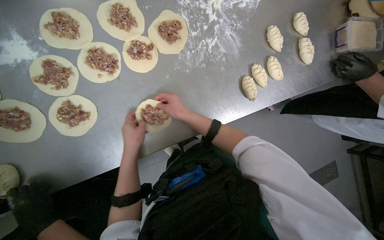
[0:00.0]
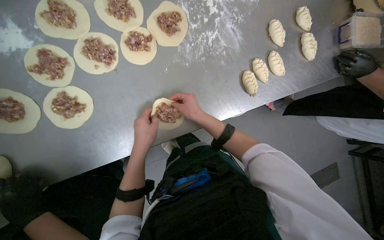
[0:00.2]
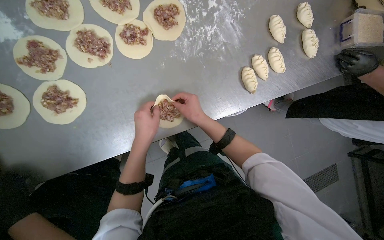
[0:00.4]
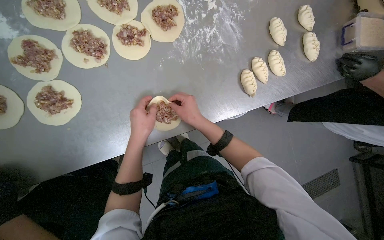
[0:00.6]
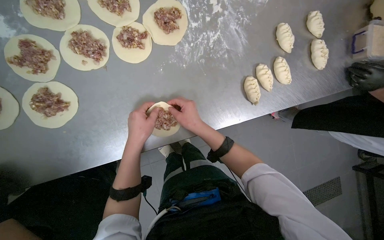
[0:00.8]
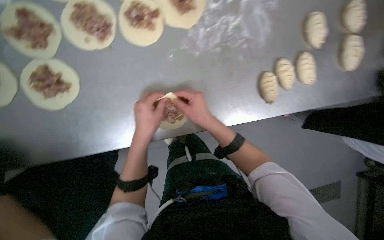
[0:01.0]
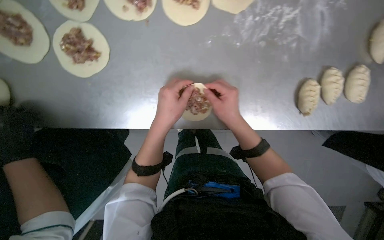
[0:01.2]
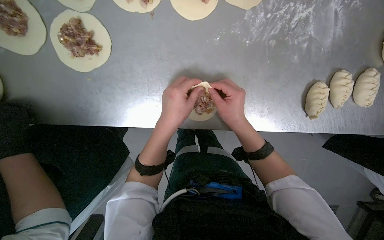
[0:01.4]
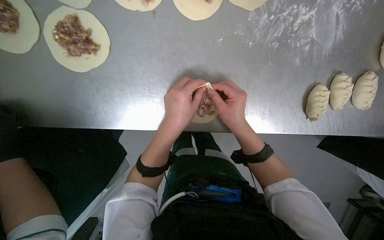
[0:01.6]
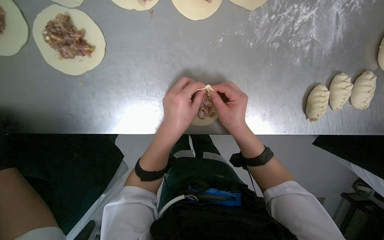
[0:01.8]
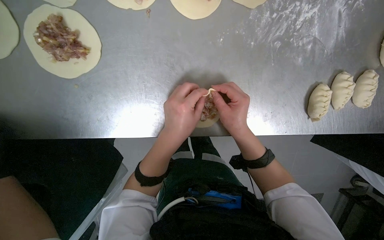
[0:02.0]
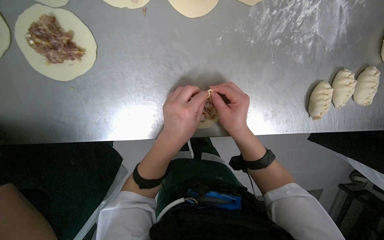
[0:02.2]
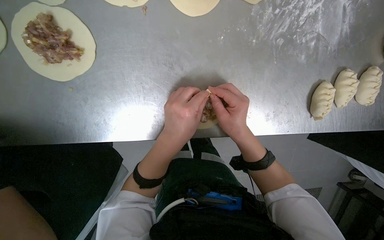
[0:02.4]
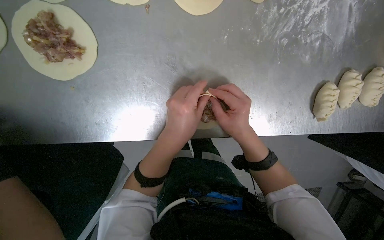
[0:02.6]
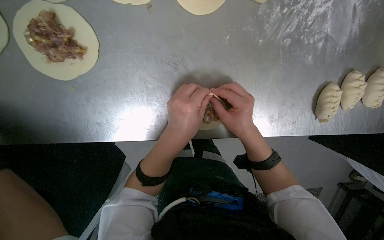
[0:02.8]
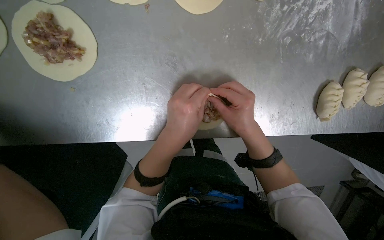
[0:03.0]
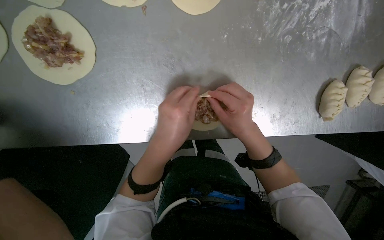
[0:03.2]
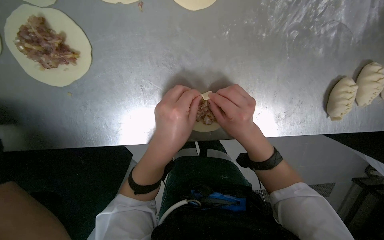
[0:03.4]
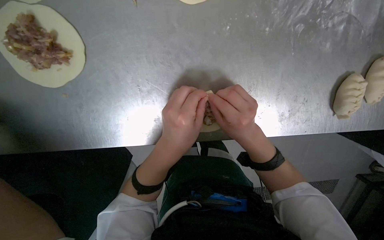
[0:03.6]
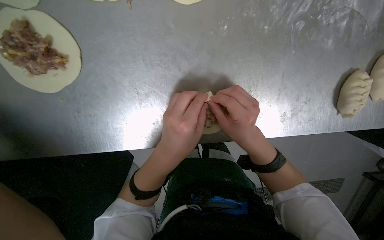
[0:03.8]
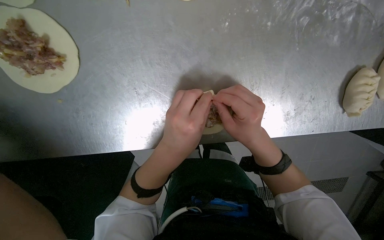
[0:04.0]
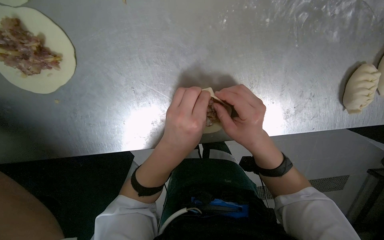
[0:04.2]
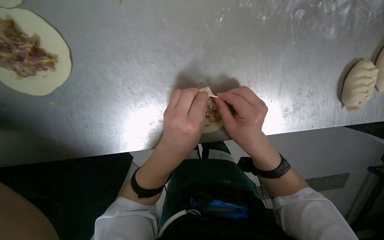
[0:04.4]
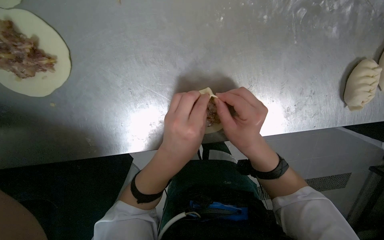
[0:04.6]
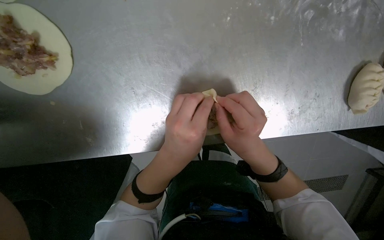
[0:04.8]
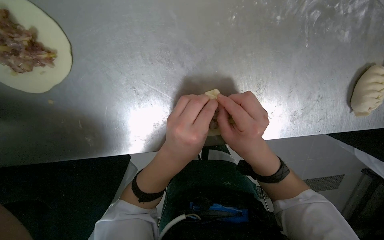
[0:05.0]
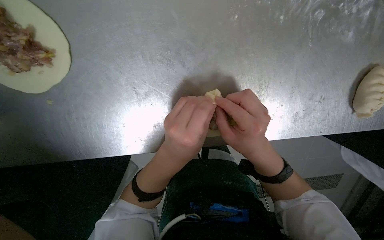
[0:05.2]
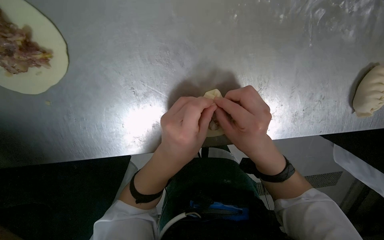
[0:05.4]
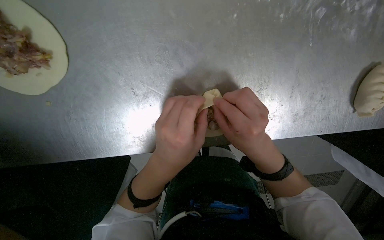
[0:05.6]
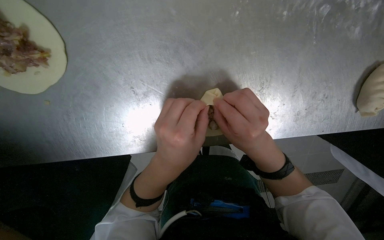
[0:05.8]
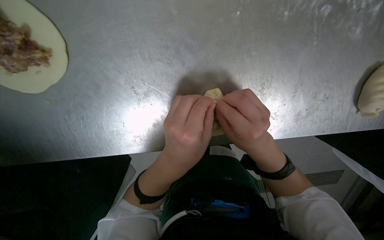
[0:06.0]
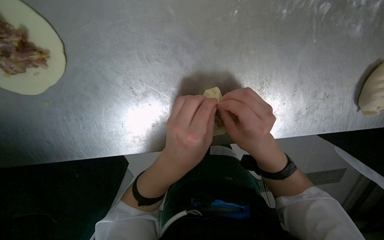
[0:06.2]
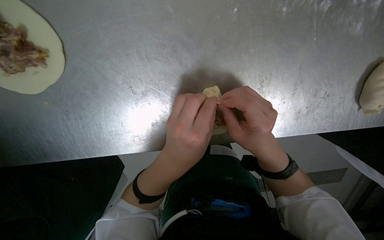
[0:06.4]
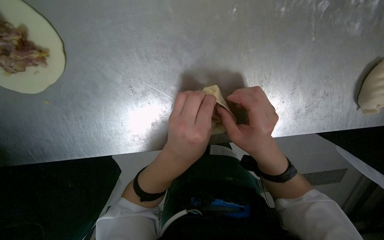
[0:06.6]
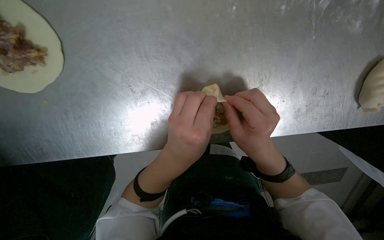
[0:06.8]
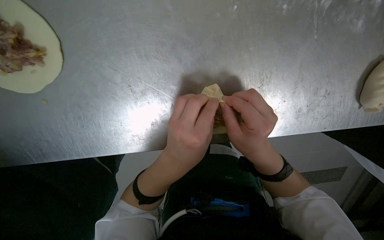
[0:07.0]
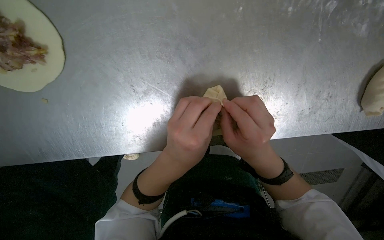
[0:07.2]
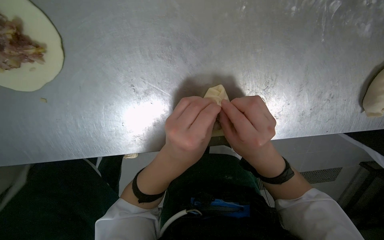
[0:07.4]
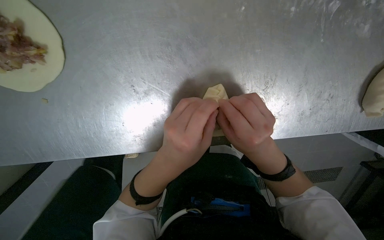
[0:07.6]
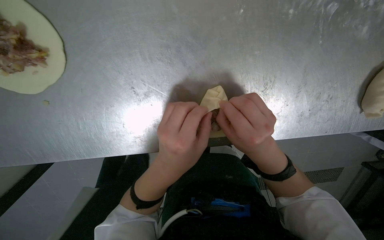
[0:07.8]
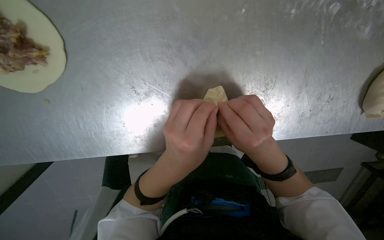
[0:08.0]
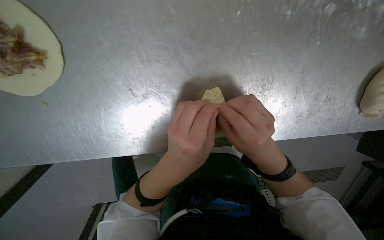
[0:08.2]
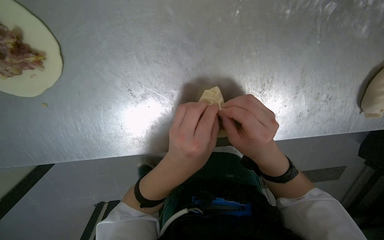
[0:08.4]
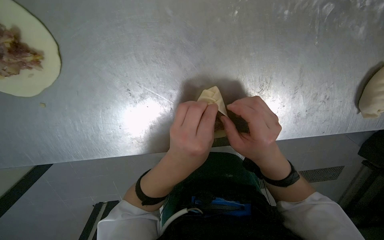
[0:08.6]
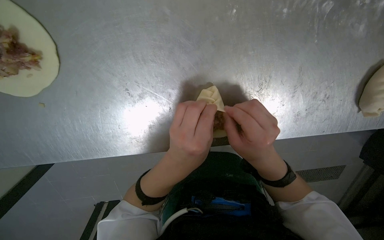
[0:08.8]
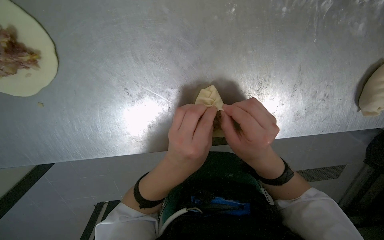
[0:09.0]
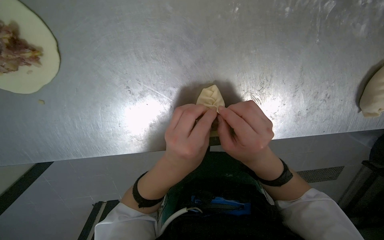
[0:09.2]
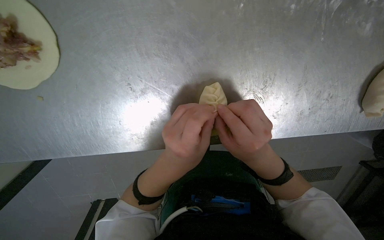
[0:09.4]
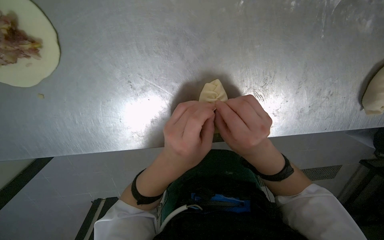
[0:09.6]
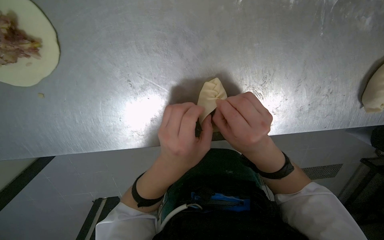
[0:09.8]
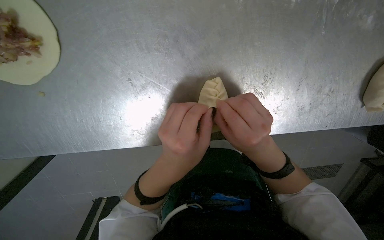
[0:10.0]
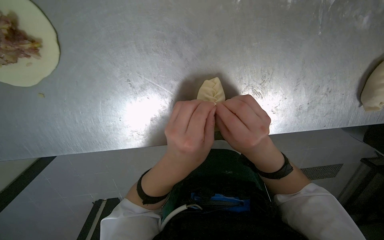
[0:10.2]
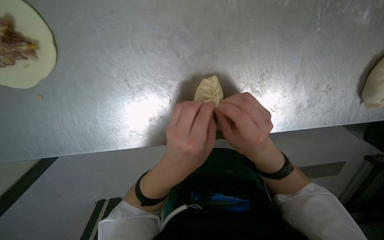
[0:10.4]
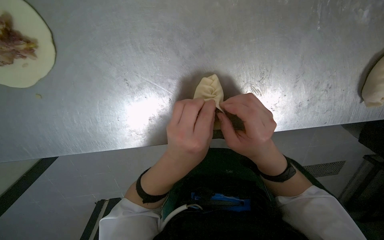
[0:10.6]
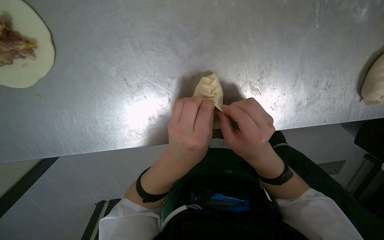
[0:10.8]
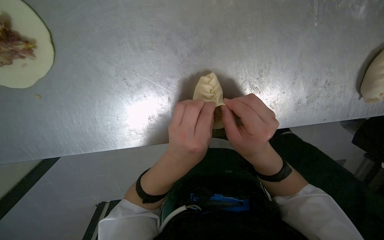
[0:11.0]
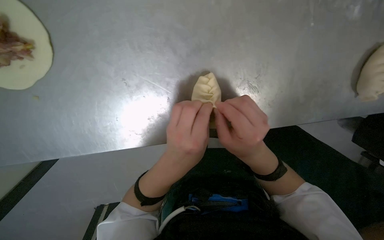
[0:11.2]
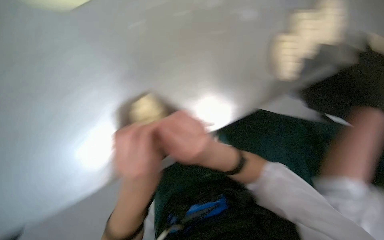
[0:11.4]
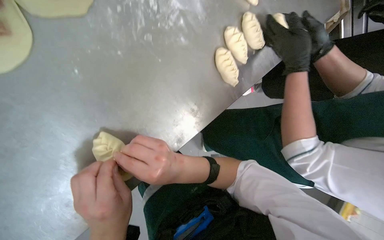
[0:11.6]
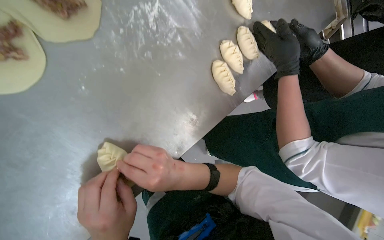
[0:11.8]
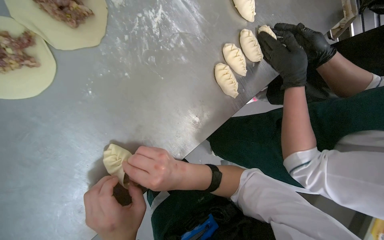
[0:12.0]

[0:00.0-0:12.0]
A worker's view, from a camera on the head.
Job: preparing food.
The whole recording: Sealing meat-filled dumplings. The worker continues sealing meat-filled dough circles, pinching the edges to form a braided pattern.
0:00.0 to 0:01.6: The left hand travels to the right by some 10 cm.
0:01.6 to 0:10.4: The hands make small movements and keep their place.
0:10.4 to 0:12.0: The right hand travels to the left by roughly 10 cm.

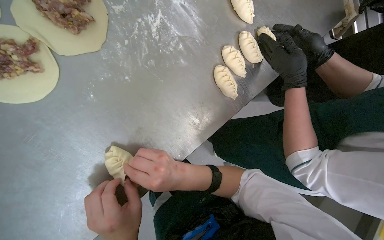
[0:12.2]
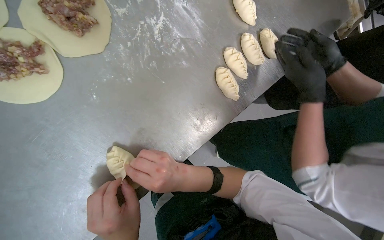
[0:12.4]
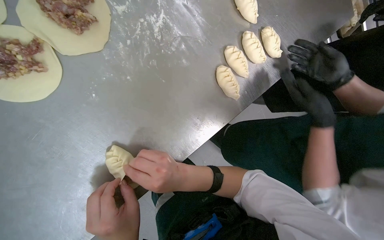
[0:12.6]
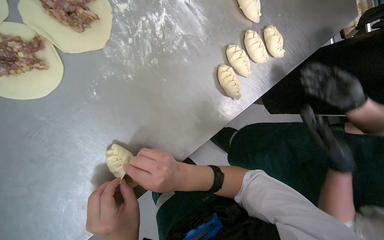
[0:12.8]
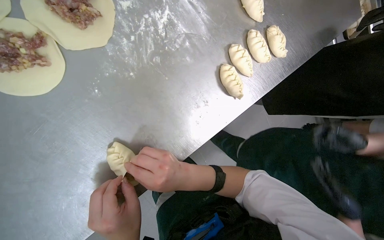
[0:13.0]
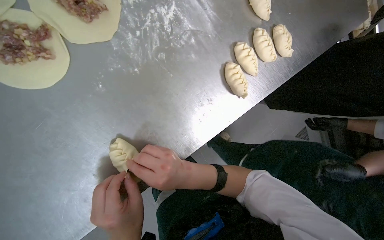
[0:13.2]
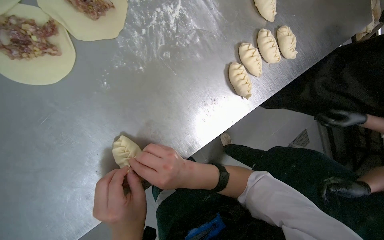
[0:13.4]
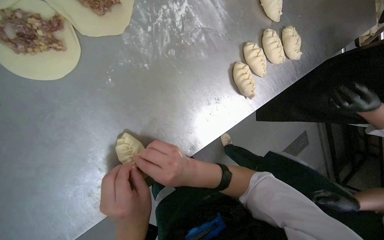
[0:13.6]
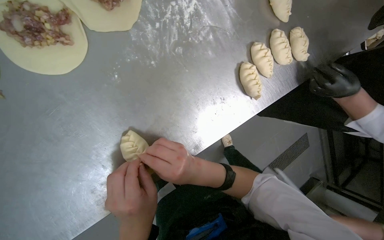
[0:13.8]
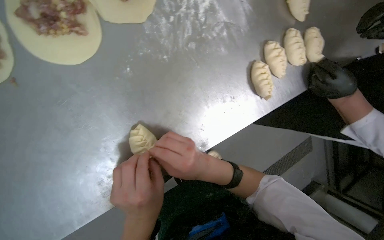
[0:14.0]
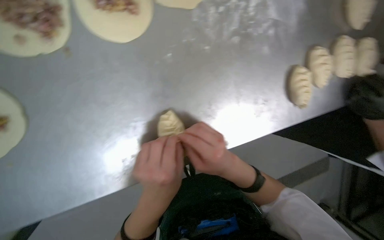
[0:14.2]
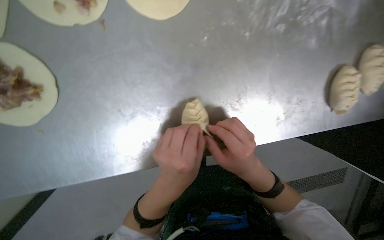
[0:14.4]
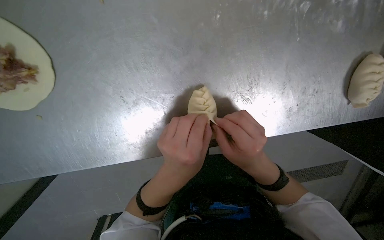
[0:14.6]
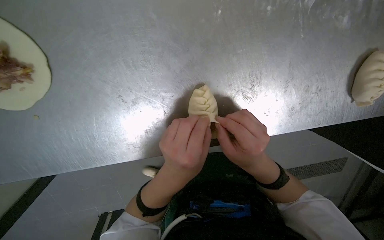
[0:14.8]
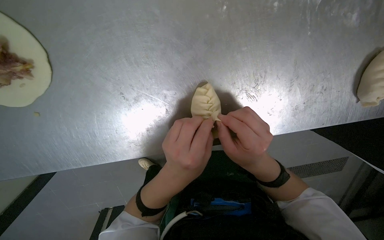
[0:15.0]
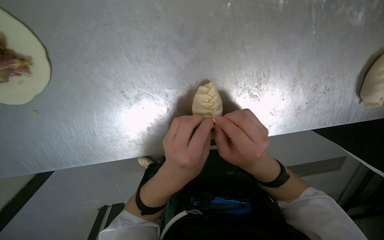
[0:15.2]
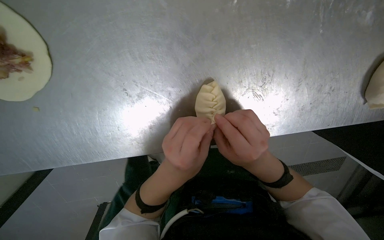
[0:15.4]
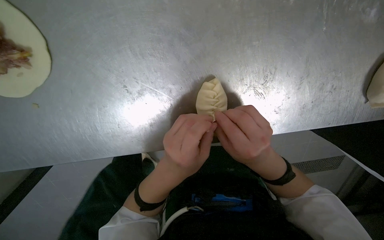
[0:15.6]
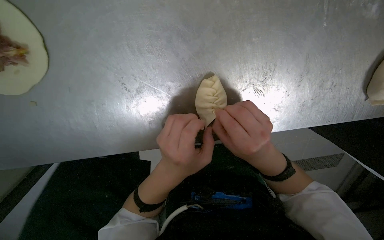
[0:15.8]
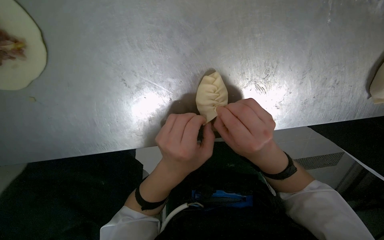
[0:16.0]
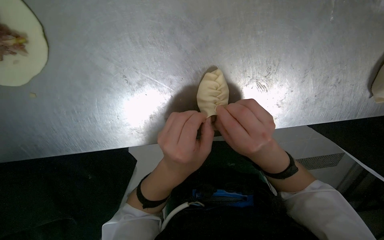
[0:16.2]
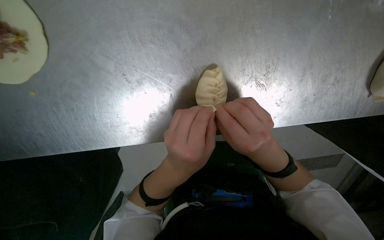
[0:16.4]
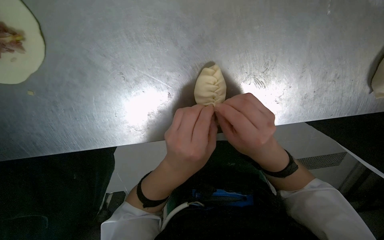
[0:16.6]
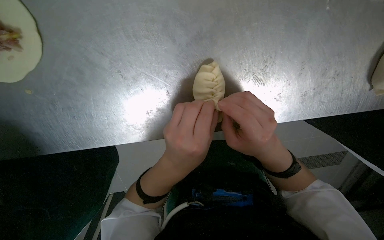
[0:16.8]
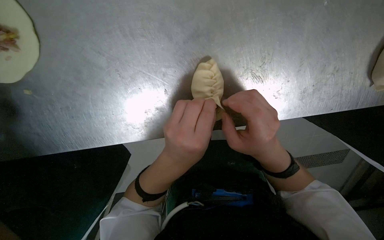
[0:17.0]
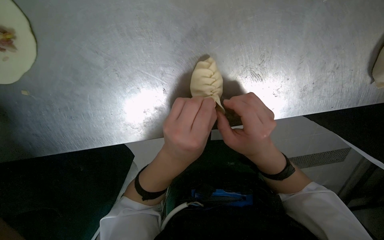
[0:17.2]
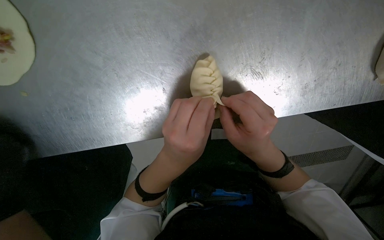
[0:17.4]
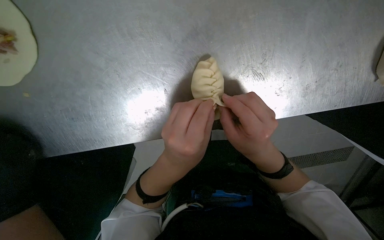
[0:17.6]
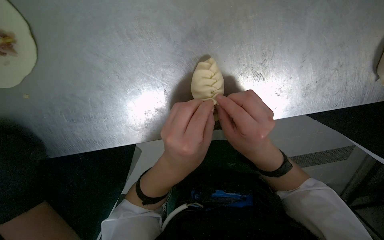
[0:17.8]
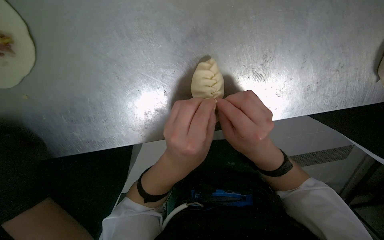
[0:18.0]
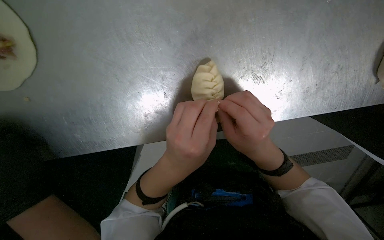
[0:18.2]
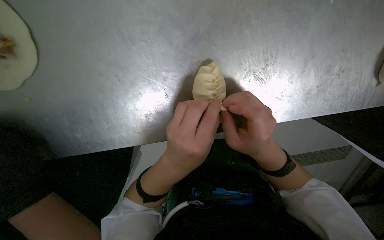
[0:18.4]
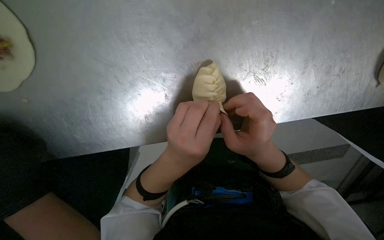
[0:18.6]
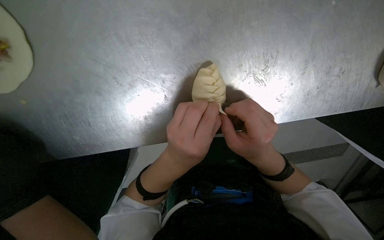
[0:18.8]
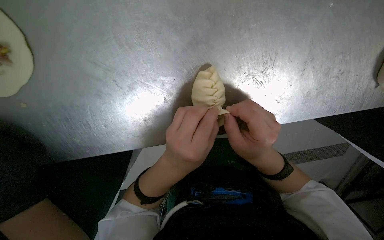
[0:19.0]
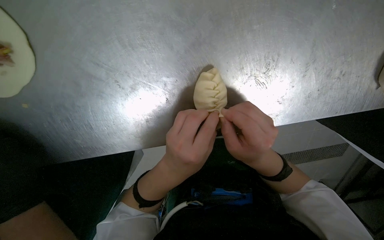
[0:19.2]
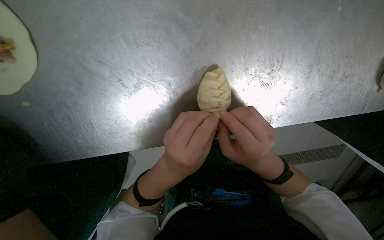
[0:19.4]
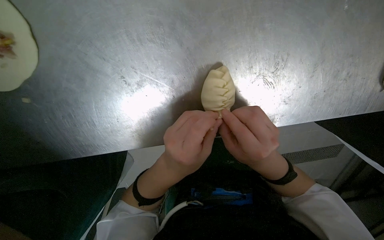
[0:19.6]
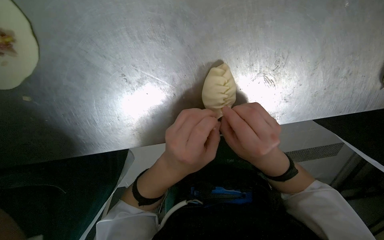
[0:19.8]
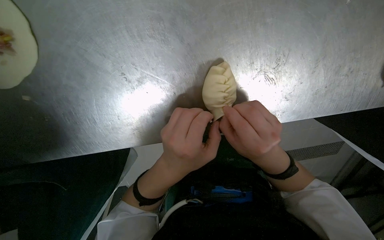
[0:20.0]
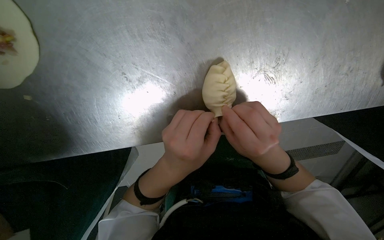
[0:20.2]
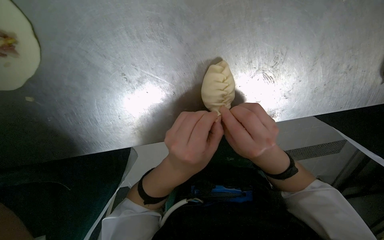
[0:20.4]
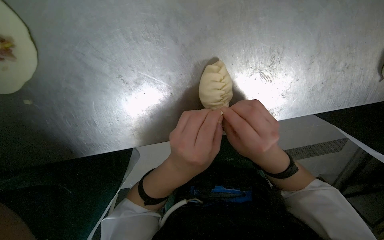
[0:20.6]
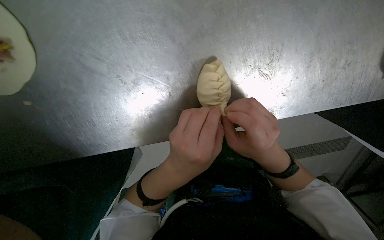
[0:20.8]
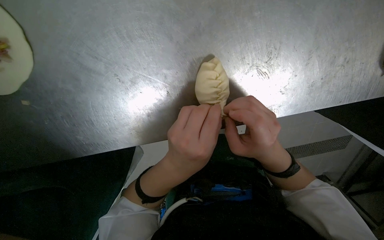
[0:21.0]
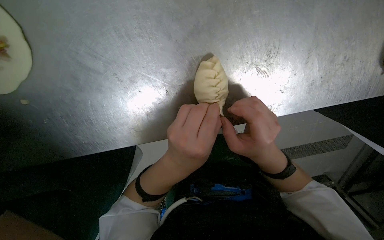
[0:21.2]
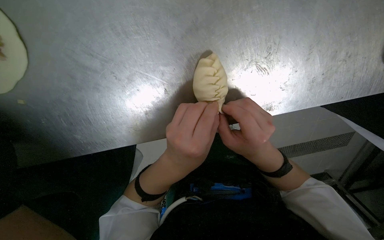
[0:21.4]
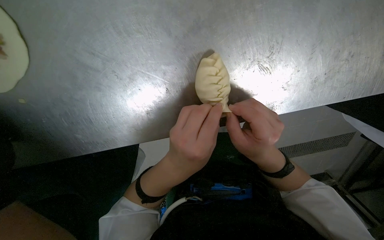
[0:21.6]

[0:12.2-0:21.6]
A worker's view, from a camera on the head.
Job: preparing food.
The whole recording: Sealing meat-filled dumplings. The worker continues sealing meat-filled dough circles, pinching the edges to form a braided pattern.
0:13.8 to 0:15.4: The head rotates roughly 25 degrees to the left. The camera pitches downward, by about 15 degrees.
0:15.4 to 0:21.6: The hands work in one place, with small movements.
